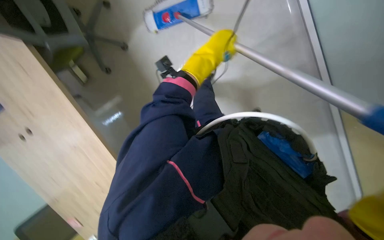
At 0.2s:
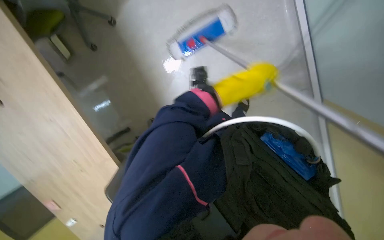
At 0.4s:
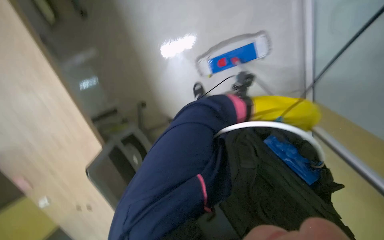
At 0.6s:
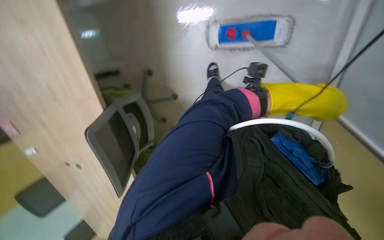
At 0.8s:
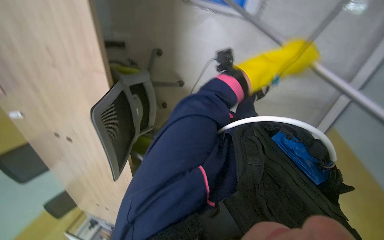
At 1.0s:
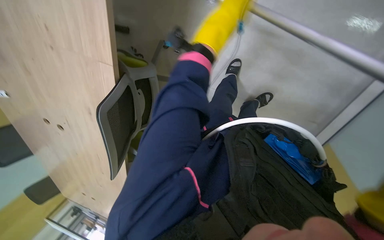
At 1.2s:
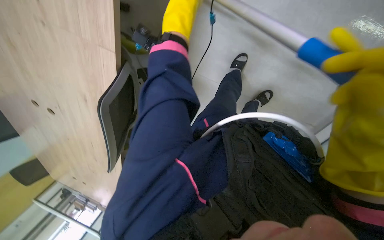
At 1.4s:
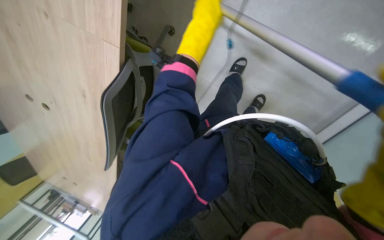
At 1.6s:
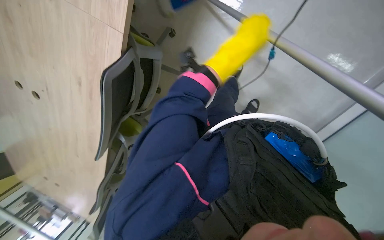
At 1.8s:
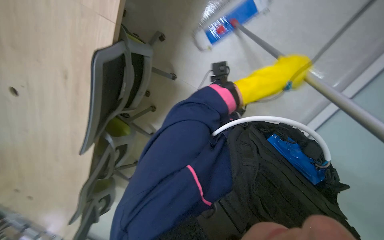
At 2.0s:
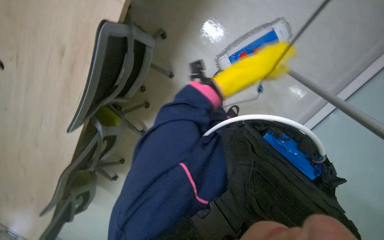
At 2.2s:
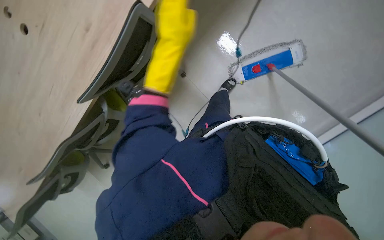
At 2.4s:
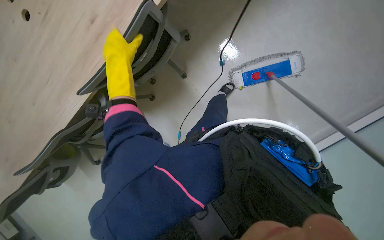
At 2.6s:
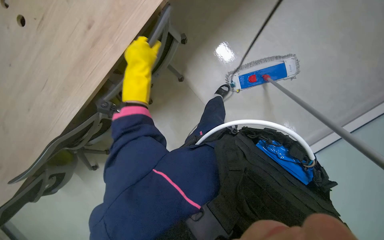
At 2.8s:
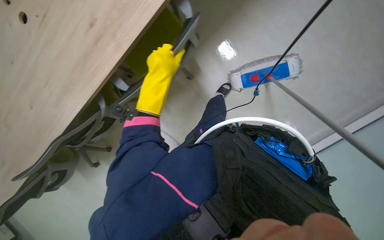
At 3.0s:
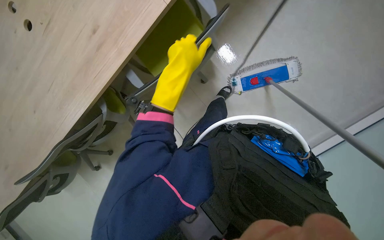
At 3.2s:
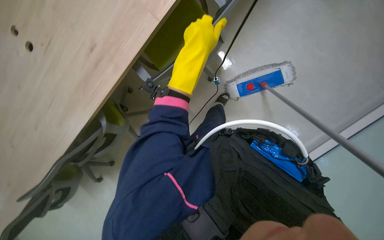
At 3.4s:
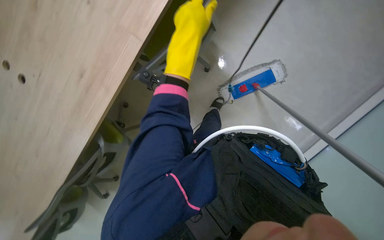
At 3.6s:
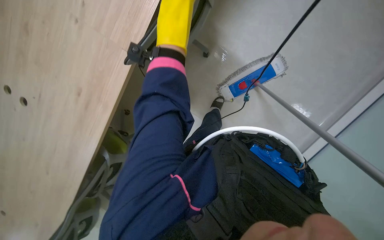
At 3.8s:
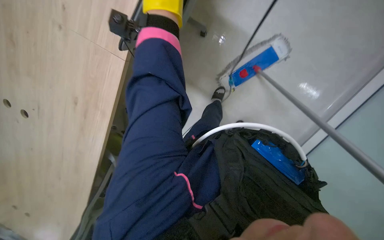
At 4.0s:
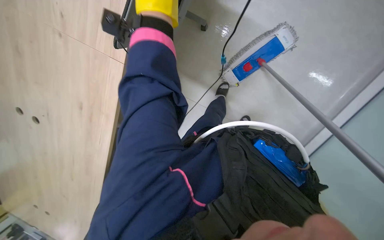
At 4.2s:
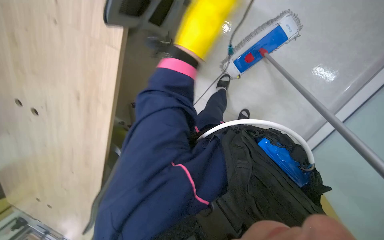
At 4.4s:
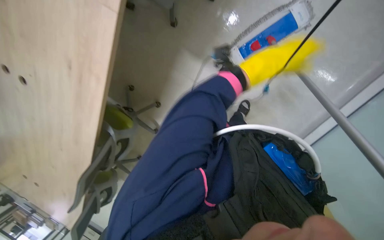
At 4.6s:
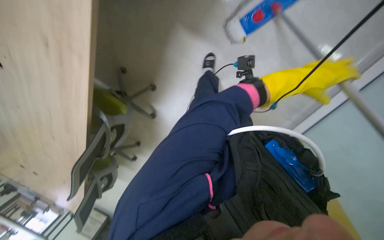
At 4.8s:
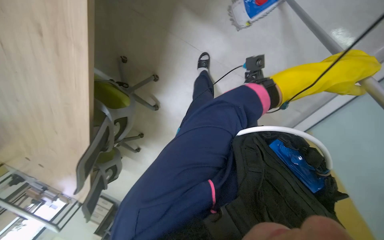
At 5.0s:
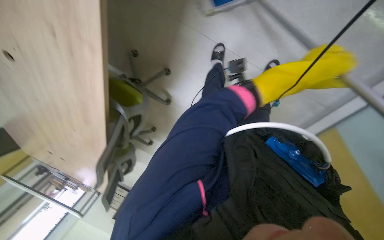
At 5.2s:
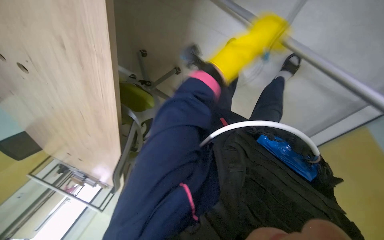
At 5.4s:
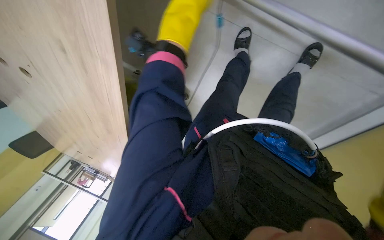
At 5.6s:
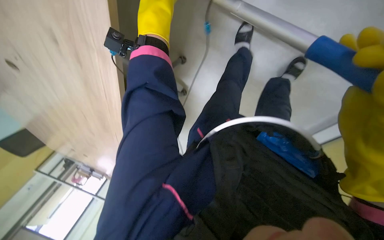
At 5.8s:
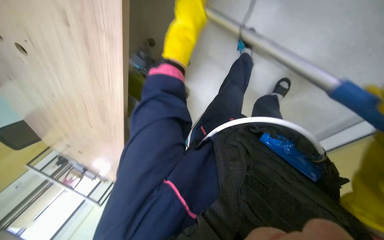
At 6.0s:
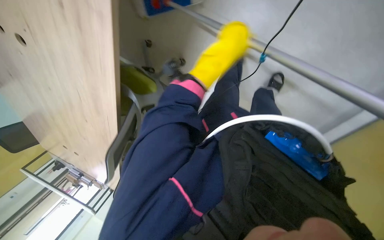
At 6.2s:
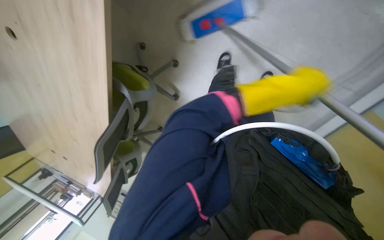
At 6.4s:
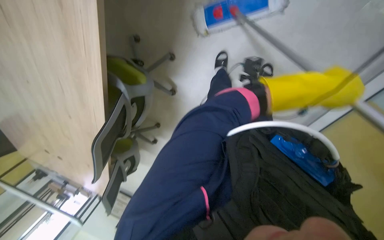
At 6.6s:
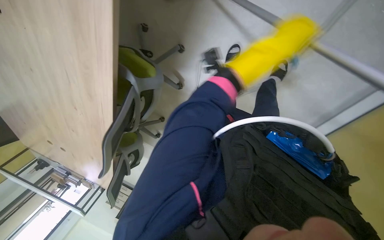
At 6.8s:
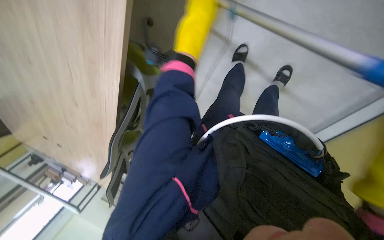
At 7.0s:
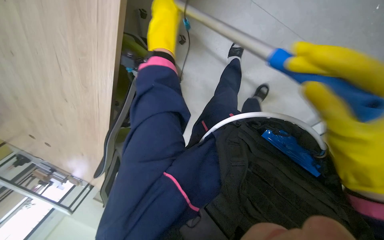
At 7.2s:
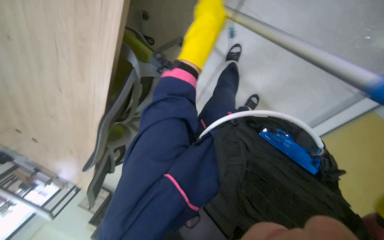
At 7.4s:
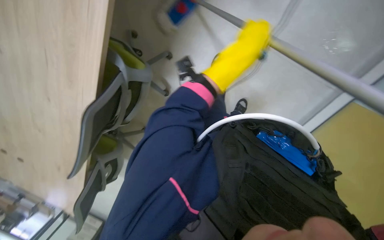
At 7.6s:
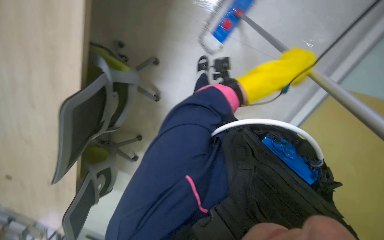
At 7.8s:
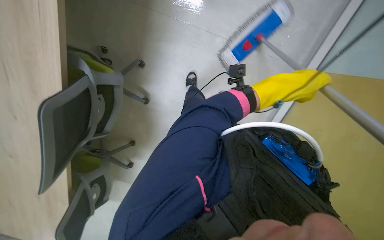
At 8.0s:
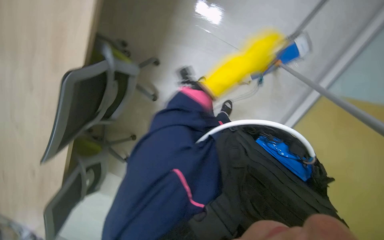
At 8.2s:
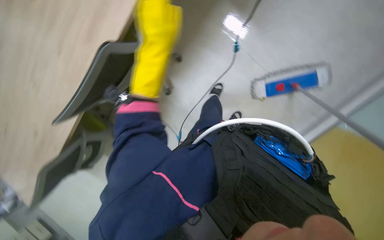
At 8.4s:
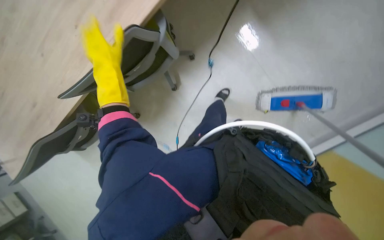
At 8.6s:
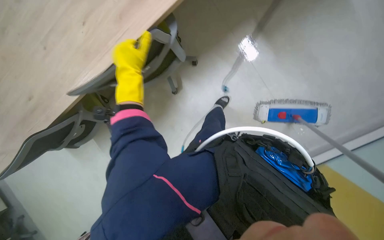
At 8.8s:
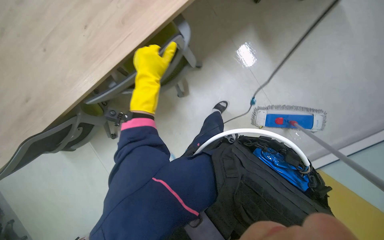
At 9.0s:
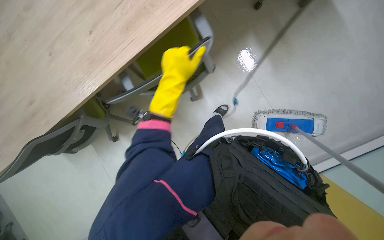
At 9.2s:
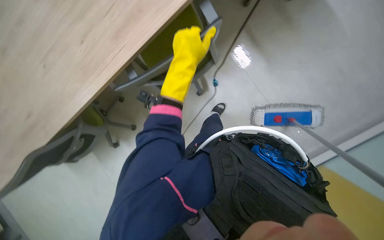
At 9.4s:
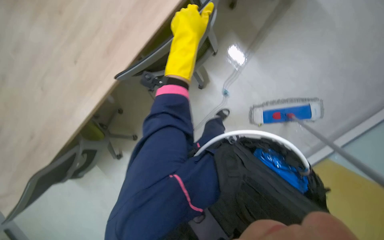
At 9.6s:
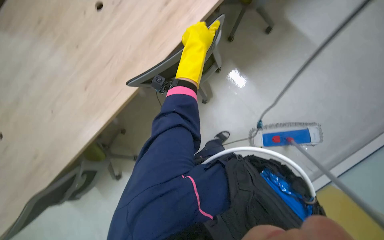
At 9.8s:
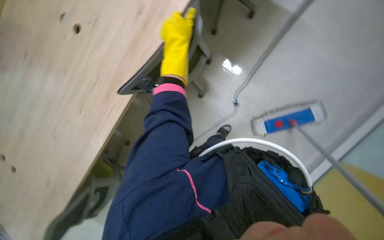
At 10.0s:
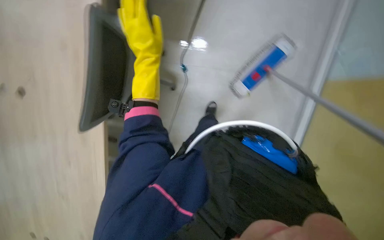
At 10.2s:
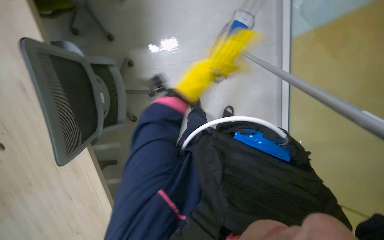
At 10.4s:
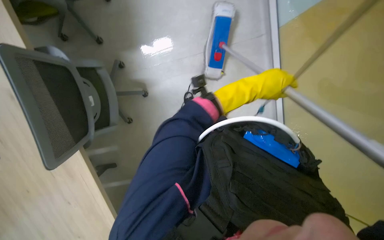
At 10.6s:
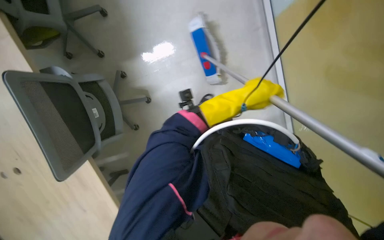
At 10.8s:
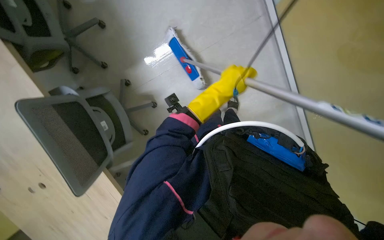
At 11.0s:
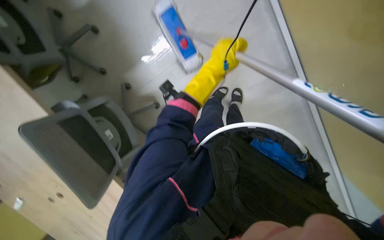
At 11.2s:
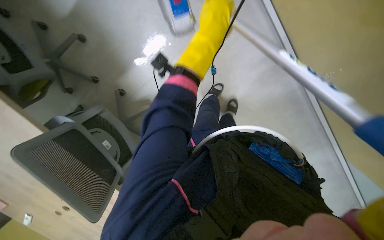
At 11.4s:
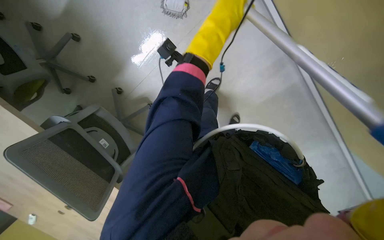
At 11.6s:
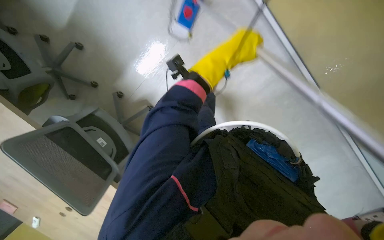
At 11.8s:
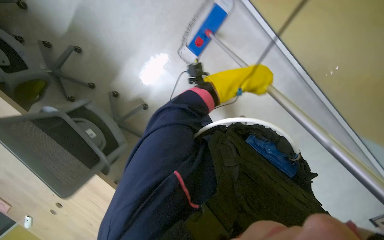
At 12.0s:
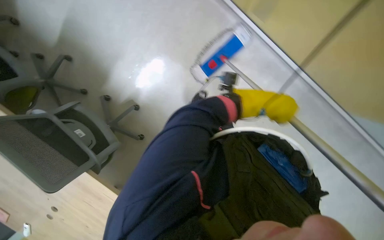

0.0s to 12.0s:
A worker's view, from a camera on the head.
Job: mopping floor.
The whole recording: Mopping the floor. The worker mops the floor, moving chairs and wringing the mop.
1.6s to 3.0s: The left hand swings left and right, approximately 40 cm each way, with 2 reversals.
4.4s to 6.0s: The left hand travels to the left and down the picture by roughly 30 cm.
6.0s to 7.6s: The left hand goes left and right, approximately 35 cm each way, reversing 2 times.
7.6s to 9.0s: The view tips upward by about 10 degrees. The scene turns roughly 40 degrees clockwise in the picture.
9.0s to 10.4s: The scene turns some 70 degrees counterclockwise in the picture.

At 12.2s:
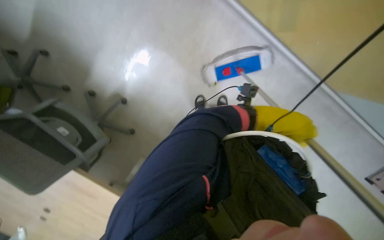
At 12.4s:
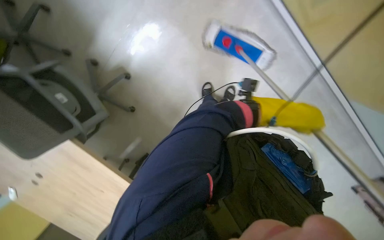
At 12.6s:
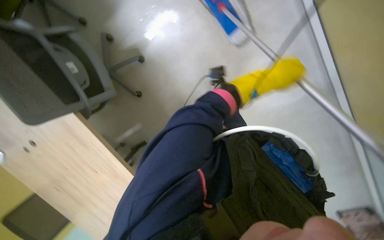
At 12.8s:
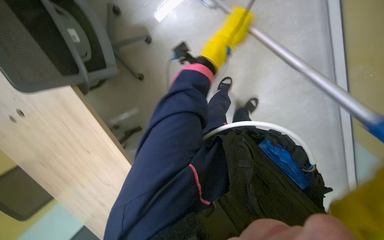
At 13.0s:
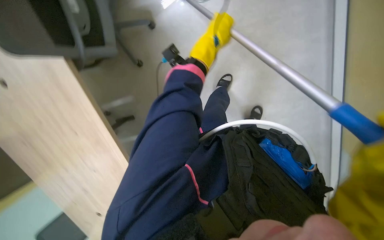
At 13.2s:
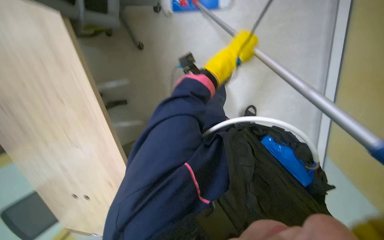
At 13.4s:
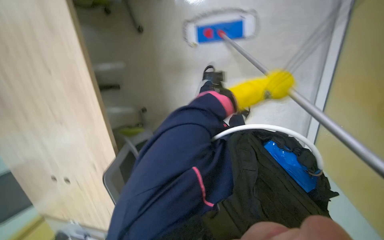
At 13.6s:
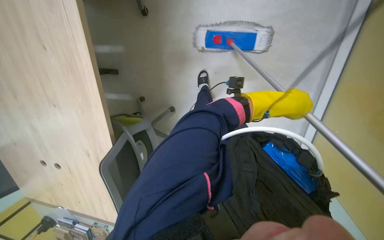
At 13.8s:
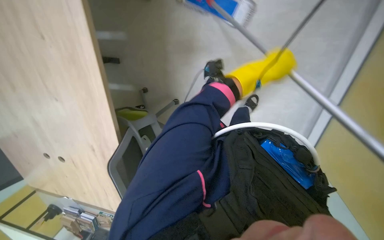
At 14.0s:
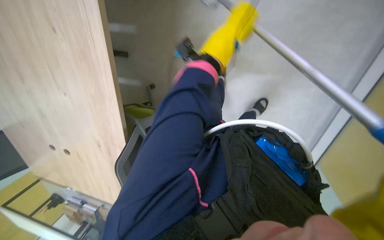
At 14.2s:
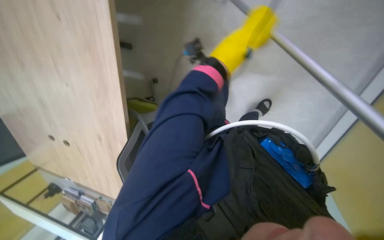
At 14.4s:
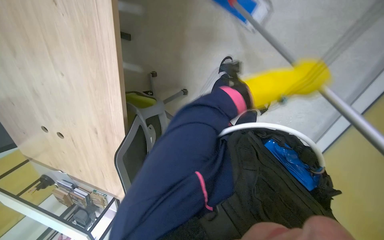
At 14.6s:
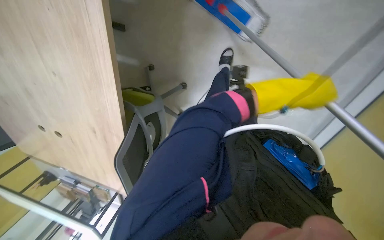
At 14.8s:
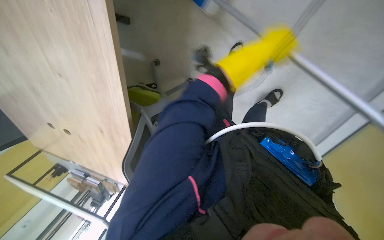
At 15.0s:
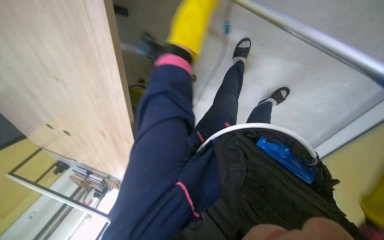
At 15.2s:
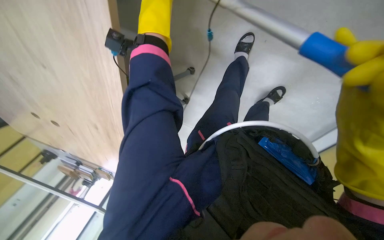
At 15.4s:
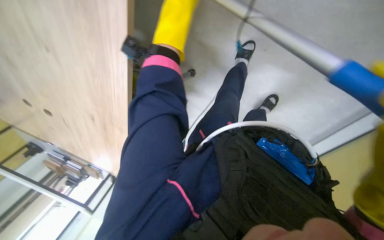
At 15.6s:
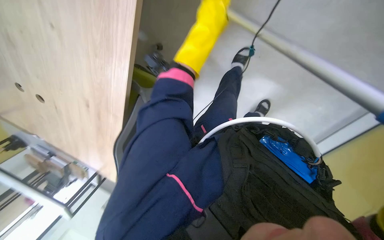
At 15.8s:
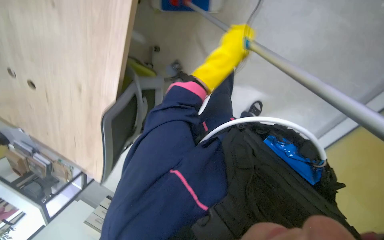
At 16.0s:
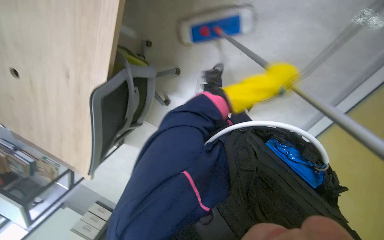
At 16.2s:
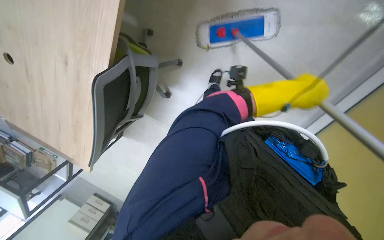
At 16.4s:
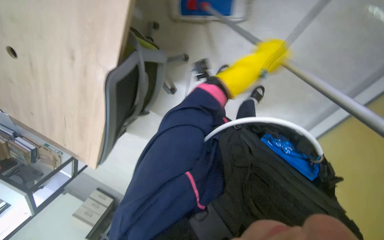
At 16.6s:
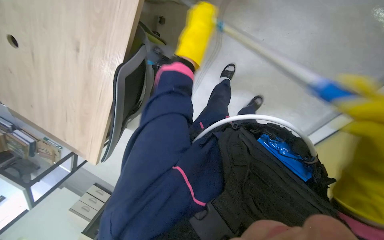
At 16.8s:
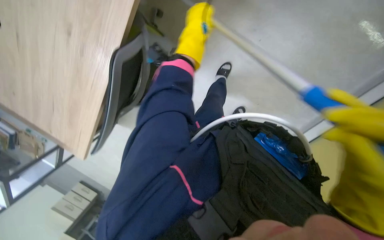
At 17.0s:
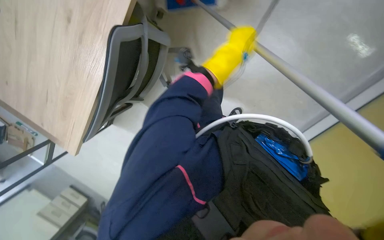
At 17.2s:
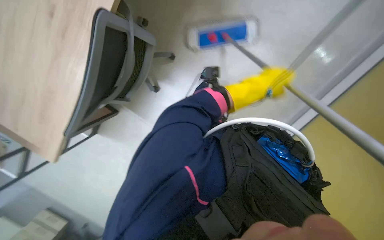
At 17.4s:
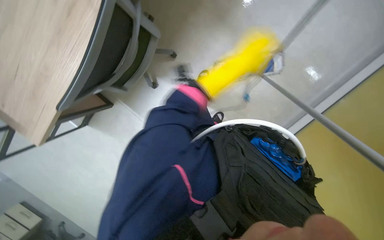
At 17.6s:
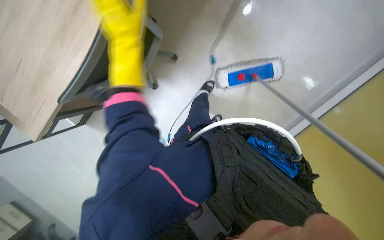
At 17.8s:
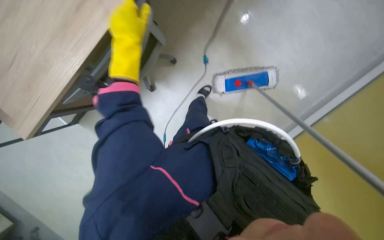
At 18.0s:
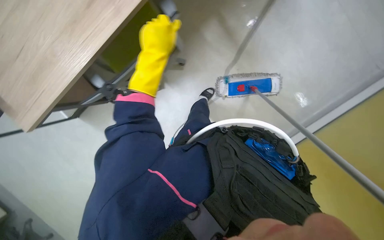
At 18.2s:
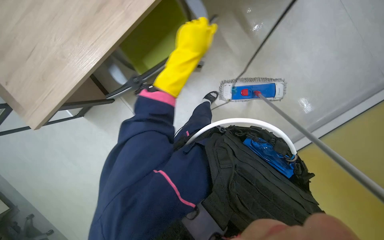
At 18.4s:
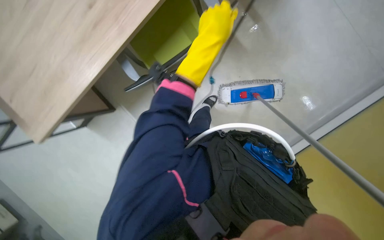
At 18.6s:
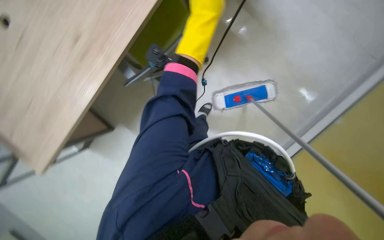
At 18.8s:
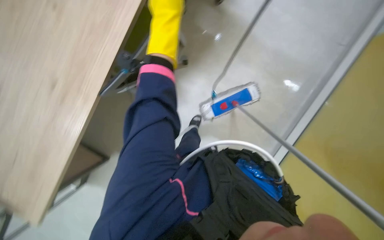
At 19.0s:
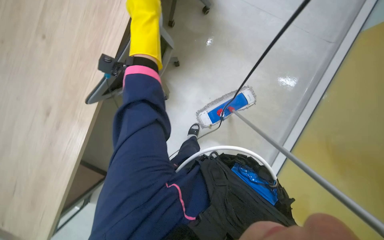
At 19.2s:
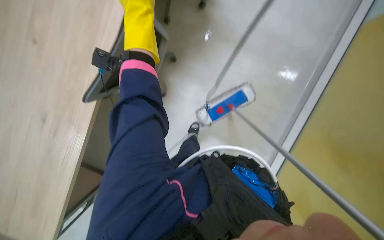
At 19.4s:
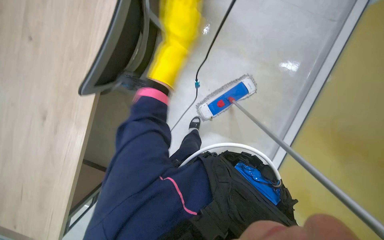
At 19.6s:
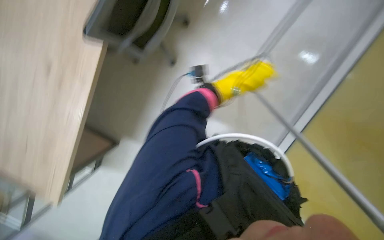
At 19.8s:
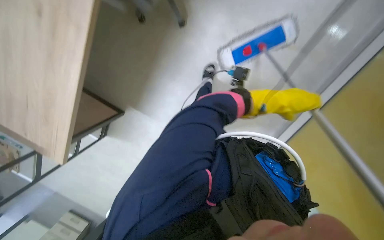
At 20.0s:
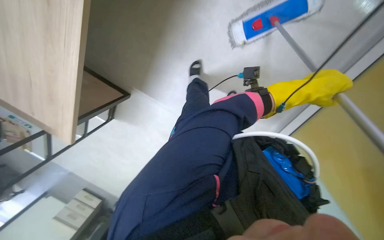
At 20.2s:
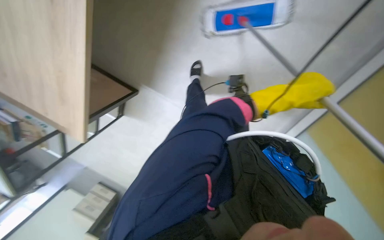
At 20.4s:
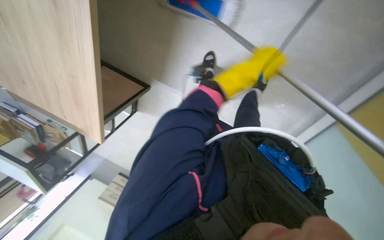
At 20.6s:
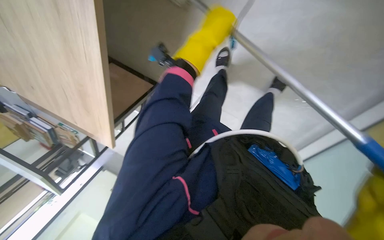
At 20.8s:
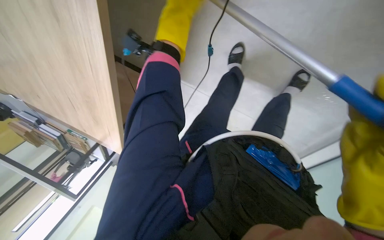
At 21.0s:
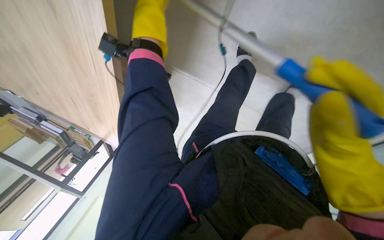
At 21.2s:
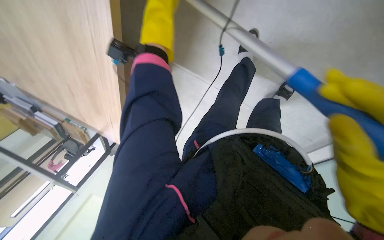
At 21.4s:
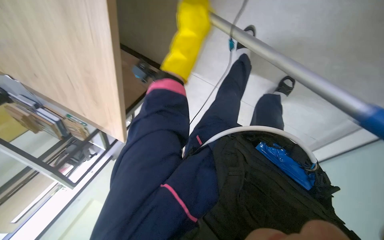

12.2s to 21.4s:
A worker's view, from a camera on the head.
Job: mopping floor.
The whole recording: Mopping the floor. The worker mops the floor, moving chairs and wringing the mop.
12.2s to 13.8s: The left hand moves up and down the picture over some 30 cm, changing direction 2 times.
15.2s to 16.8s: The left hand heads down the picture and nearer to the camera, covering approximately 60 cm.
18.4s to 19.8s: The view tilts about 25 degrees downward.
19.8s to 21.4s: The view pans to the left by about 15 degrees. The view tips downward by about 15 degrees. The left hand moves to the left and nearer to the camera, some 60 cm.
